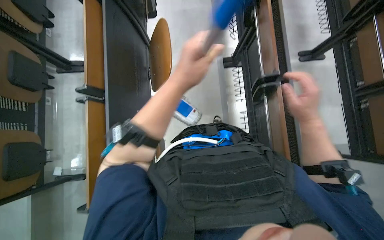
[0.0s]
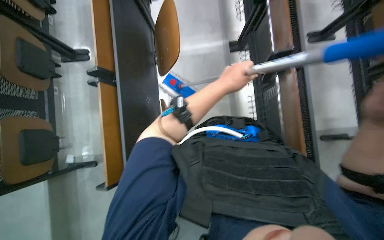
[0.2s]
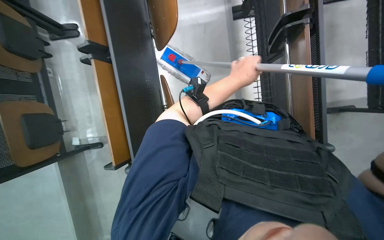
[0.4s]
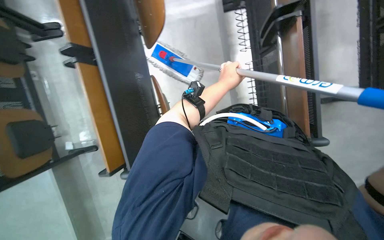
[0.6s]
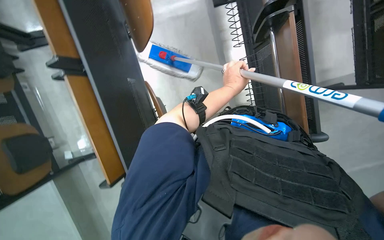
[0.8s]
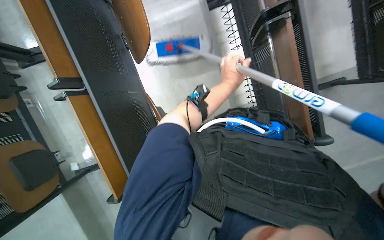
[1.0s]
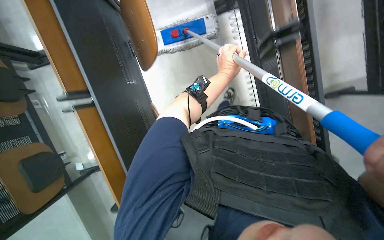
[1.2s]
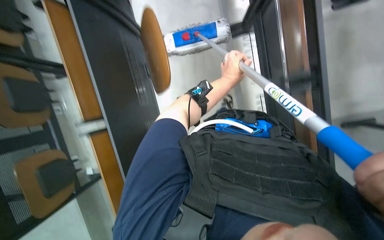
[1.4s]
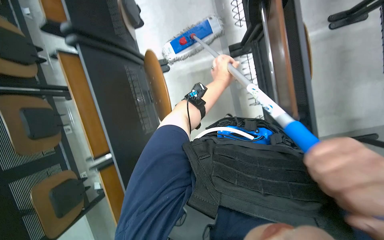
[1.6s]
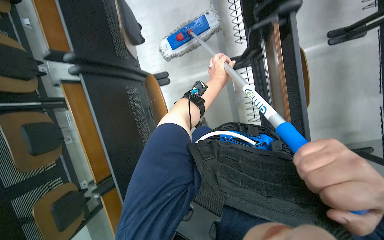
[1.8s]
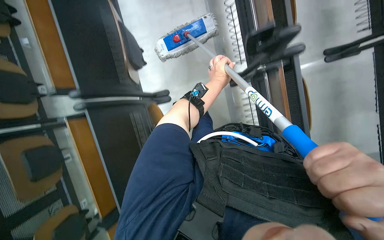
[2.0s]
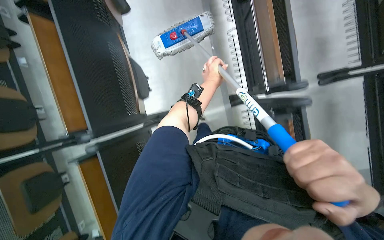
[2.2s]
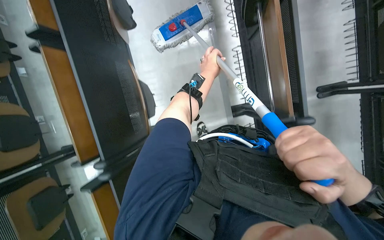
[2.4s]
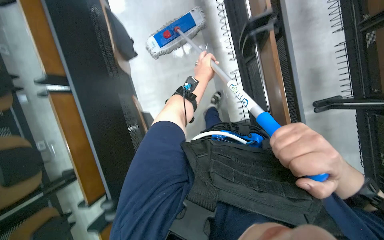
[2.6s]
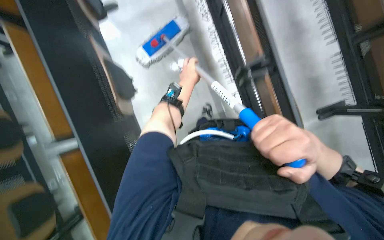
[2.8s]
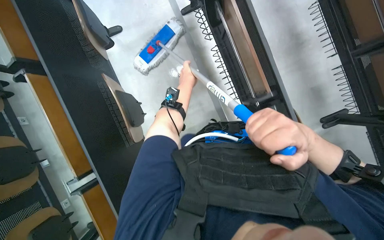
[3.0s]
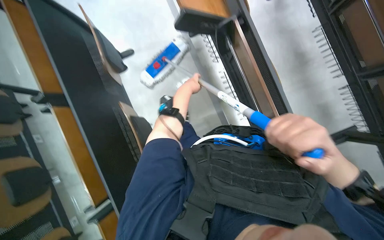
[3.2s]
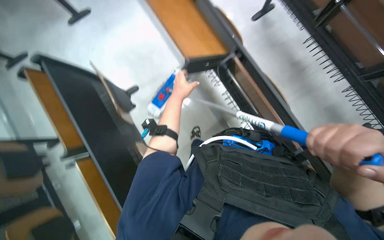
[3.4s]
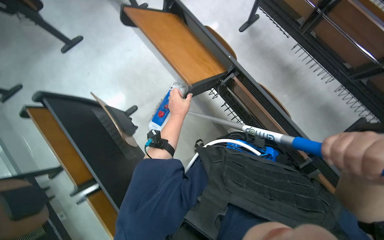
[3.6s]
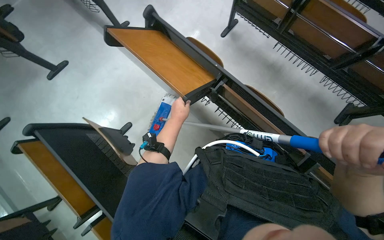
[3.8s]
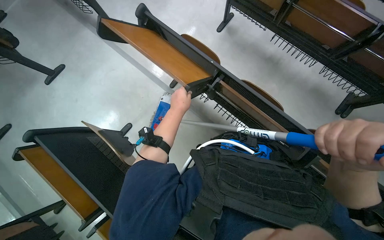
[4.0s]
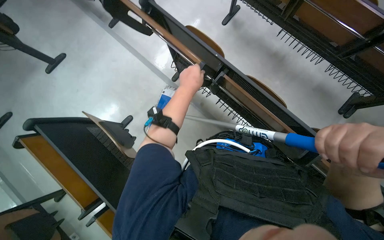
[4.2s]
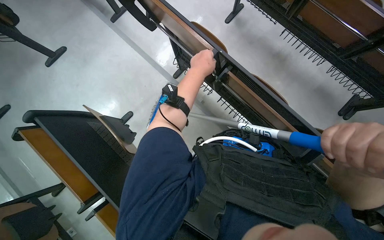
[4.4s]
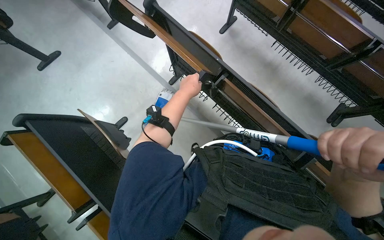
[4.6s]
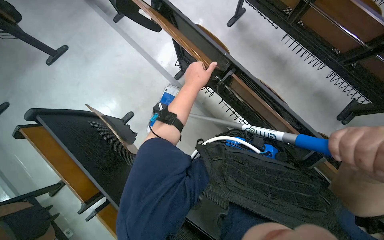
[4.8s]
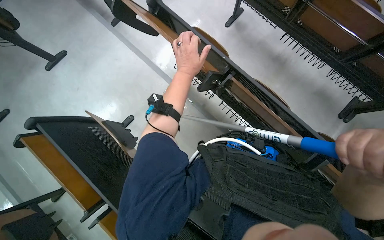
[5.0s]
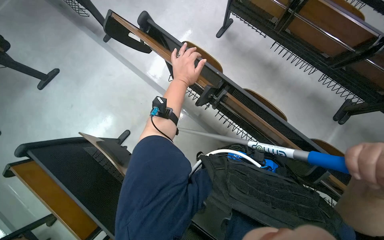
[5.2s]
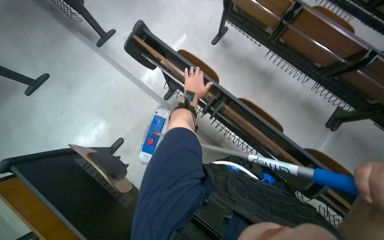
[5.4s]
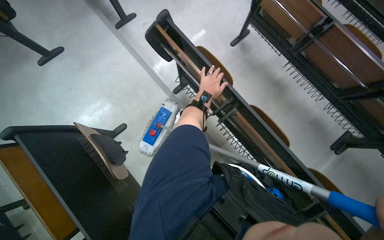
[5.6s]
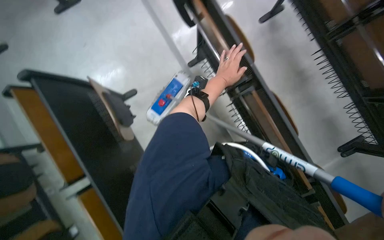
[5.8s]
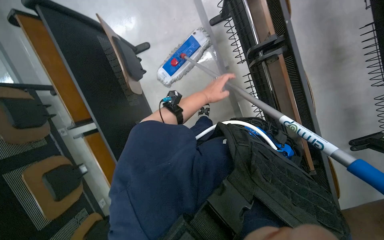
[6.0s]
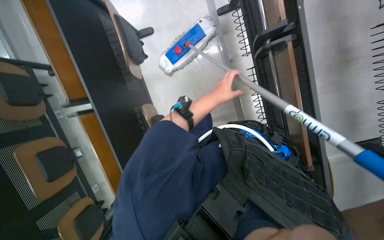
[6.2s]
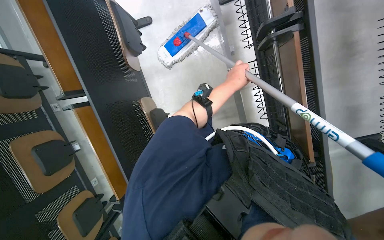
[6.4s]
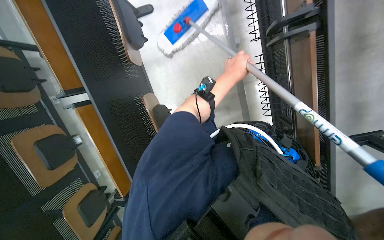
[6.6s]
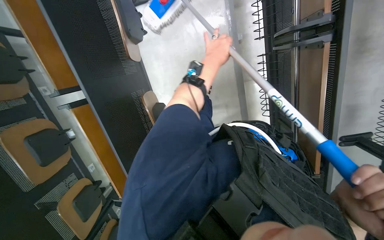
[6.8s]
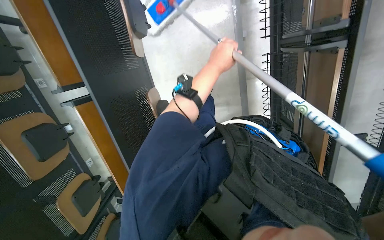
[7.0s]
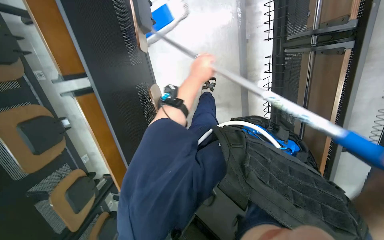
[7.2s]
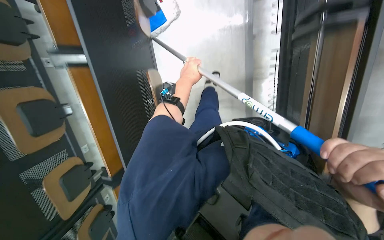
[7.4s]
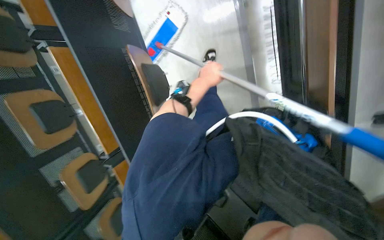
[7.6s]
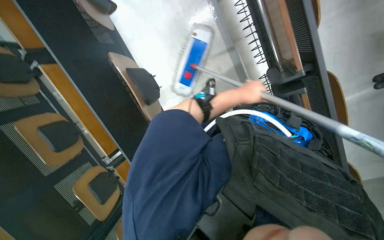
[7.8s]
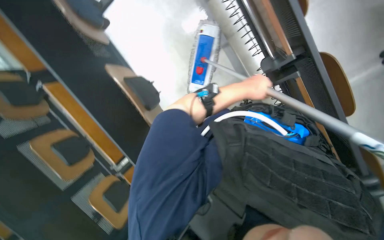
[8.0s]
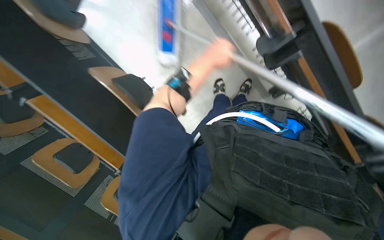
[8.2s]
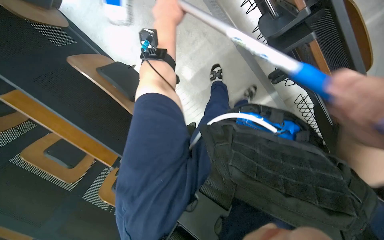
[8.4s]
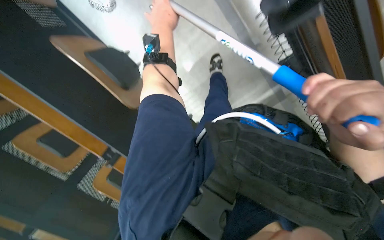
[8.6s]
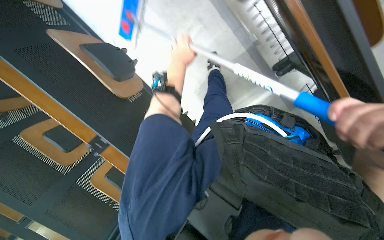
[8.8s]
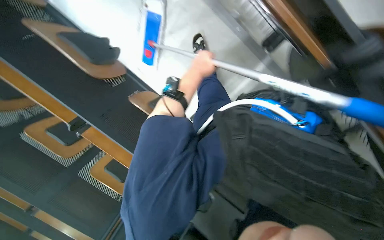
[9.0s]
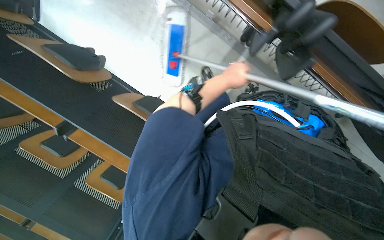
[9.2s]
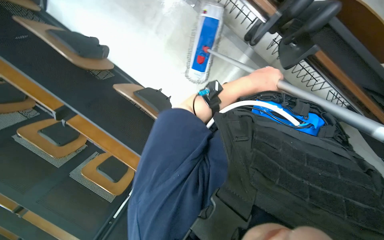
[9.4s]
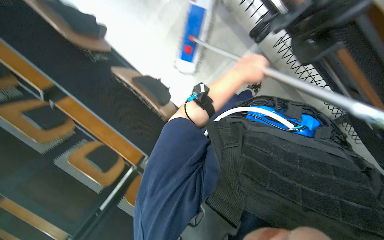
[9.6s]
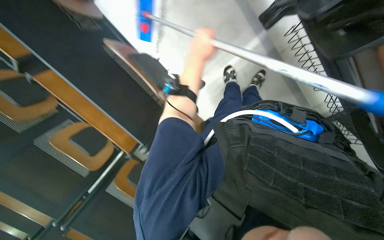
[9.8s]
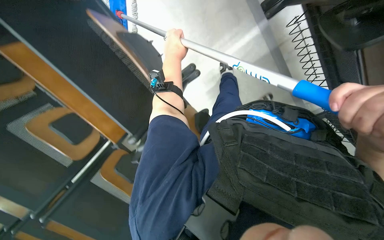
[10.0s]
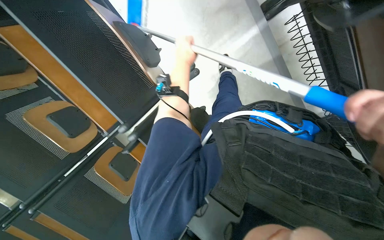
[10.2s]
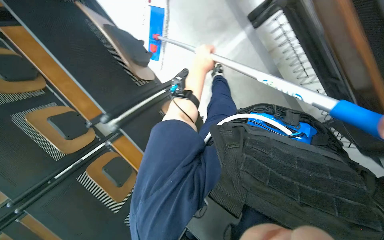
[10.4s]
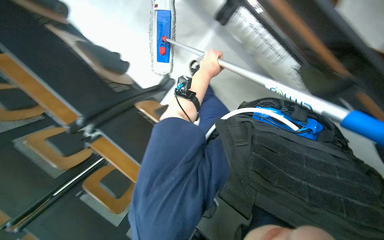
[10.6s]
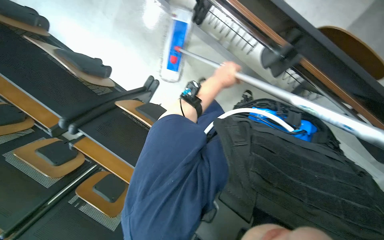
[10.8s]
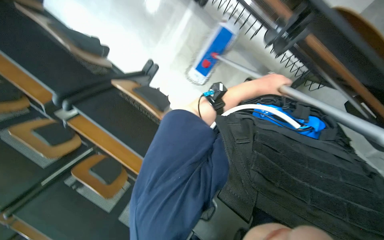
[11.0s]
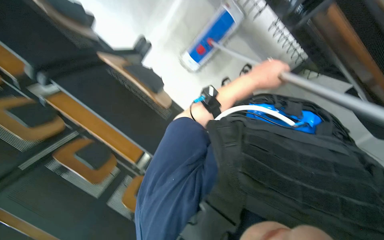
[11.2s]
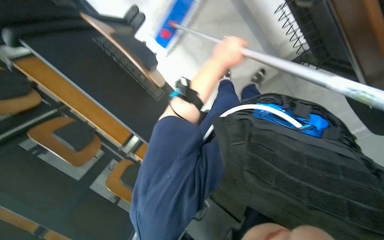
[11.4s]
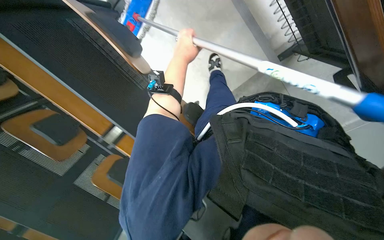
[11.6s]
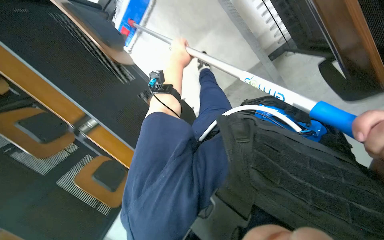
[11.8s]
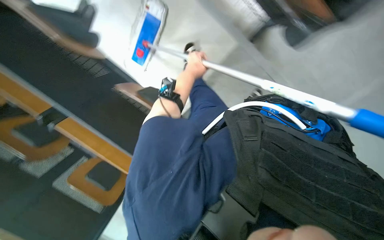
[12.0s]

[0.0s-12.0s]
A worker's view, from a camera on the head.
Job: mopping floor.
The whole recording: Mopping classroom floor. The worker mops the classroom floor with a long-handled mop.
0.0s to 1.6s: The left hand moves farther from the camera and to the right, about 30 cm.
1.6s to 3.0s: The left hand travels to the left by roughly 10 cm.
4.4s to 6.0s: The camera pitches downward, by some 15 degrees. Everything in view rotates some 25 degrees clockwise.
6.0s to 7.6s: The wearer looks approximately 15 degrees further downward. The left hand moves about 5 cm to the right and comes back.
7.6s to 9.0s: The view tilts roughly 15 degrees downward. Everything in view rotates about 35 degrees counterclockwise.
9.0s to 10.4s: The left hand swings left and right, about 25 cm each way, with 2 reversals.
10.4s to 12.0s: The view tilts about 20 degrees downward. The left hand moves about 15 cm to the right and comes back.

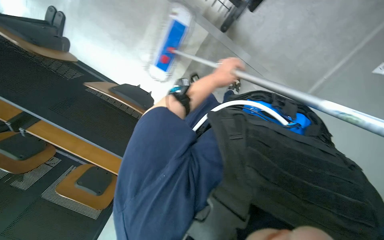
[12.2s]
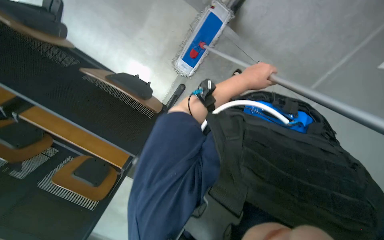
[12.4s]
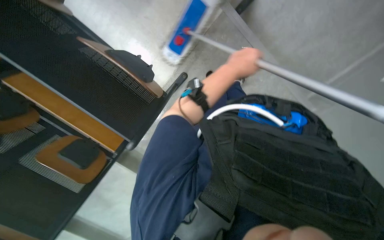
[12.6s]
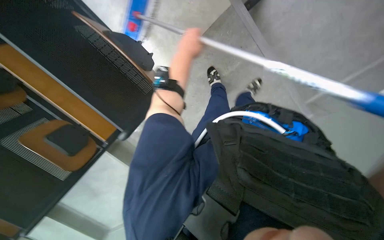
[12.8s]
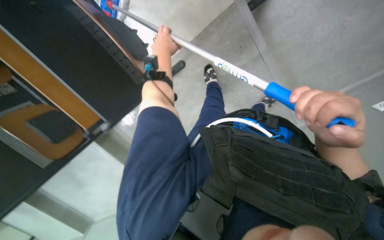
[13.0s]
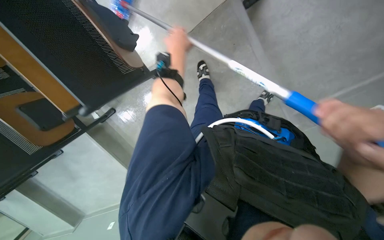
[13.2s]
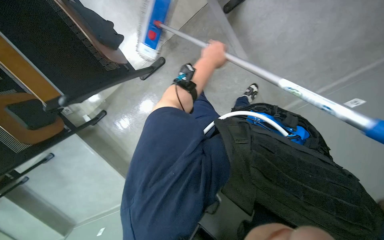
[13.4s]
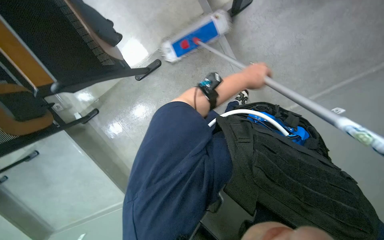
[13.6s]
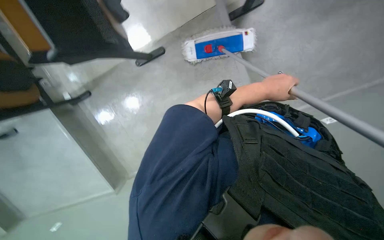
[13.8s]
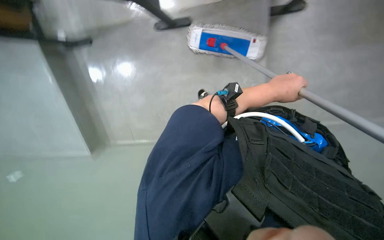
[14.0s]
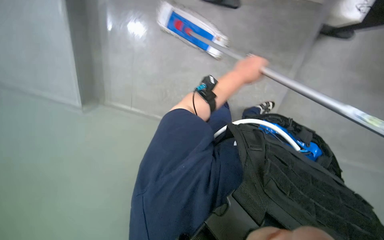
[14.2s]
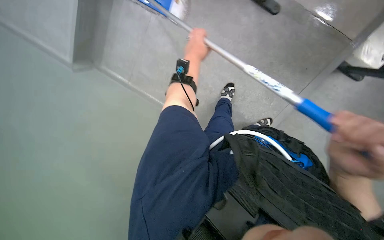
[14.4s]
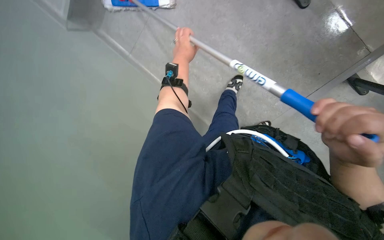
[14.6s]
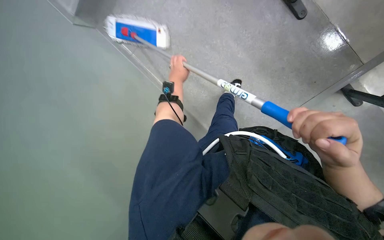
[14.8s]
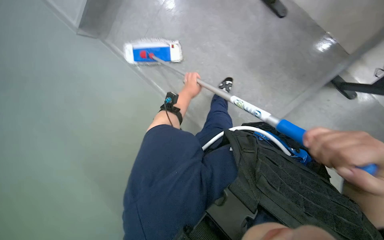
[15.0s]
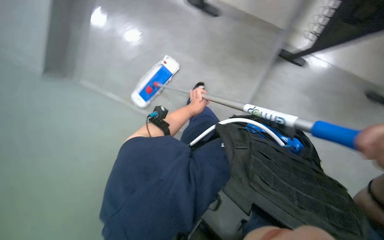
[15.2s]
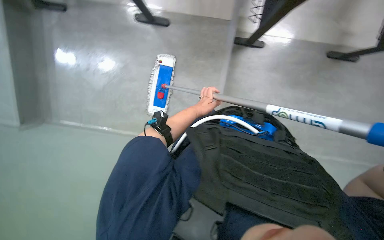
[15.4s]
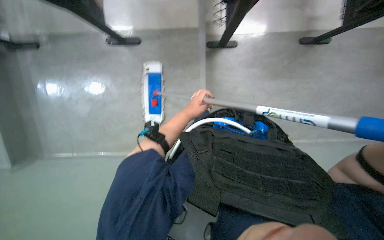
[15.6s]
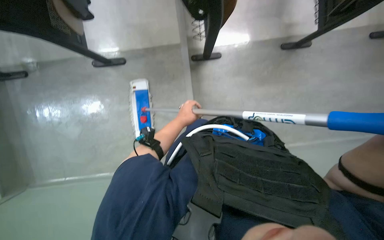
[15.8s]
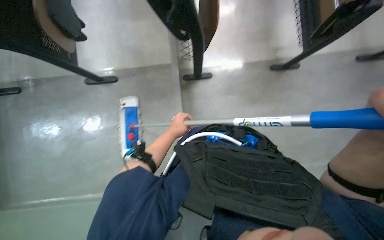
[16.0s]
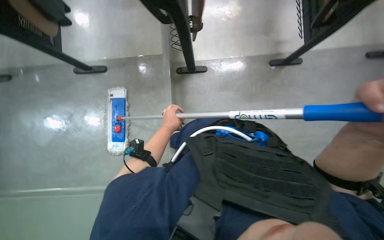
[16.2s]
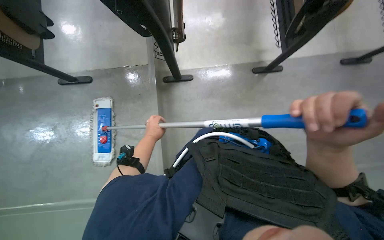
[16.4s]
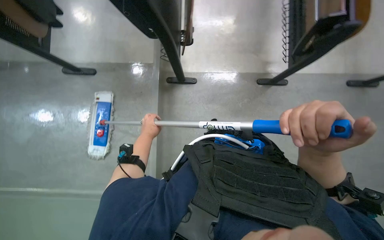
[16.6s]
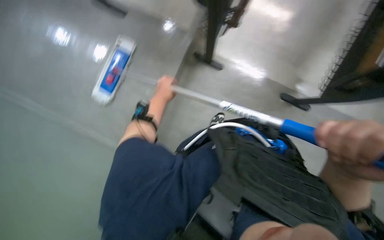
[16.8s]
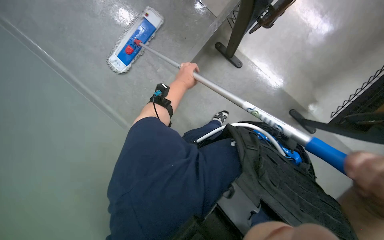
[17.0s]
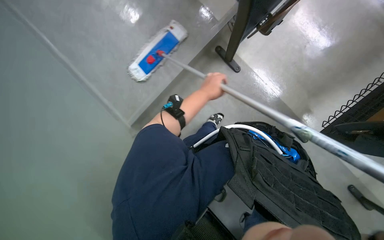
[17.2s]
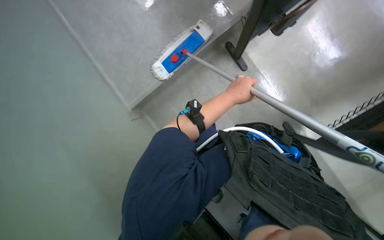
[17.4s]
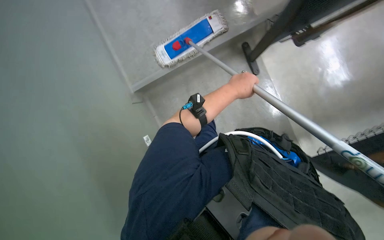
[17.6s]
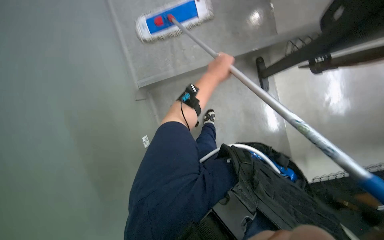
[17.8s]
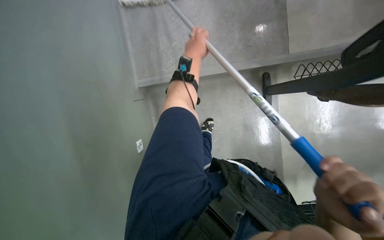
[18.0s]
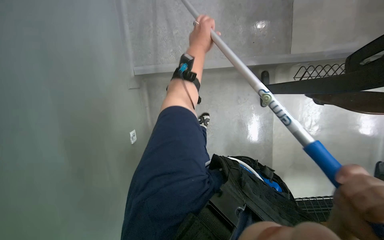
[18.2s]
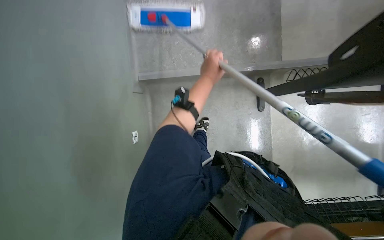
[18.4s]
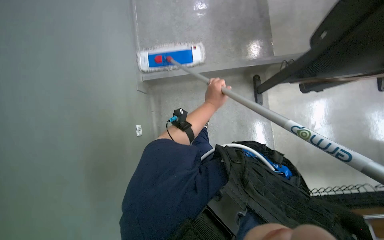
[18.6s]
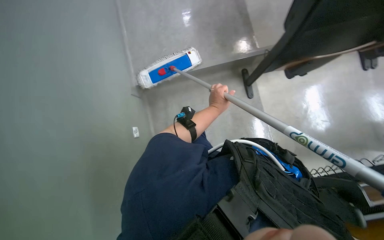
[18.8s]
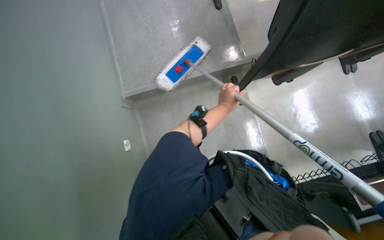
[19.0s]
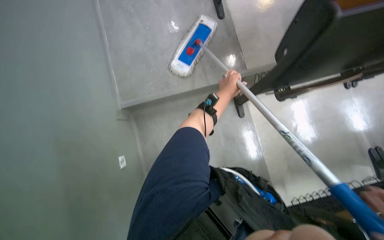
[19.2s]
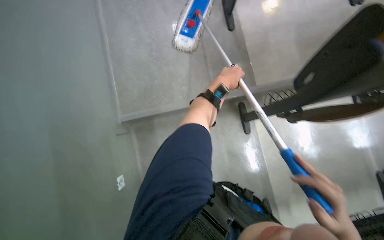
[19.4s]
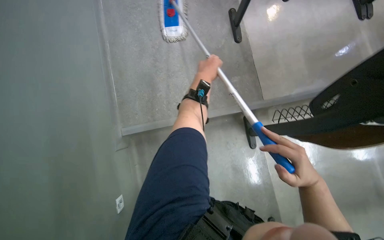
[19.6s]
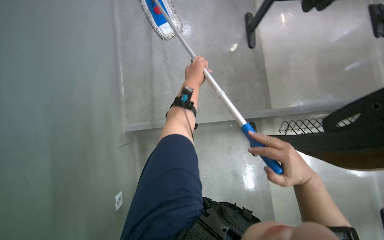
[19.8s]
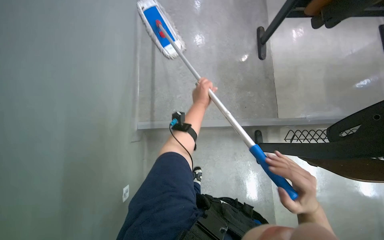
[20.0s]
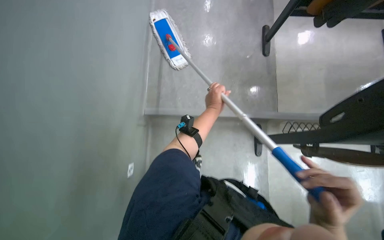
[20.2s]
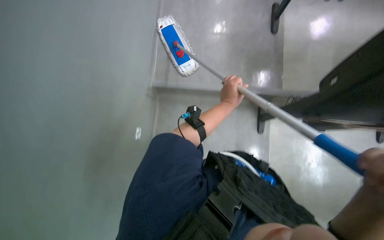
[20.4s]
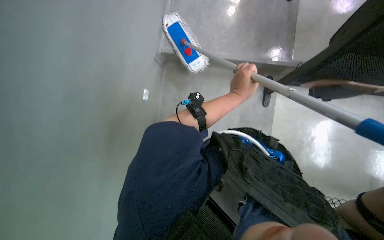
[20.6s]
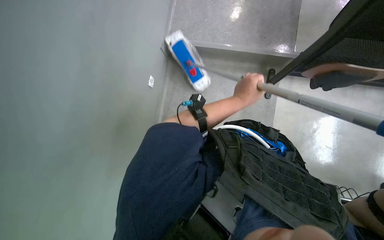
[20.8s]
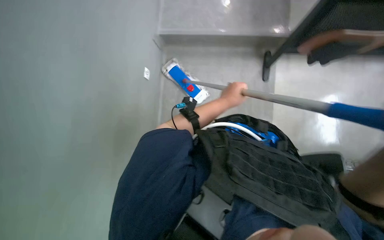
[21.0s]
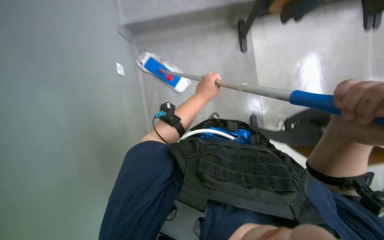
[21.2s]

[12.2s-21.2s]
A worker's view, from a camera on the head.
Job: mopping floor.
The whole recording: Mopping classroom floor. The worker mops the classroom floor with a long-handled mop.
12.2s to 13.8s: The left hand goes left and right, some 30 cm each way, reversing 2 times.
13.8s to 15.2s: The left hand goes about 25 cm farther from the camera and to the left.
15.2s to 16.6s: The wearer's head swings approximately 25 degrees to the right. The view tips upward by roughly 15 degrees.
16.6s to 18.2s: The camera pitches downward, by about 15 degrees. The scene turns about 65 degrees clockwise in the picture.
18.2s to 19.8s: The wearer moves some 40 cm. The view tips upward by approximately 10 degrees.
